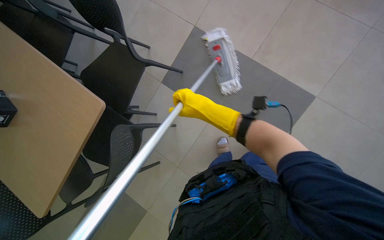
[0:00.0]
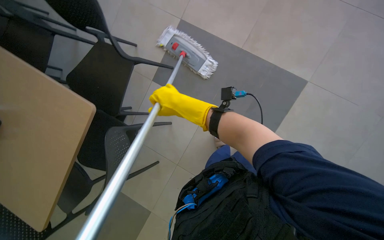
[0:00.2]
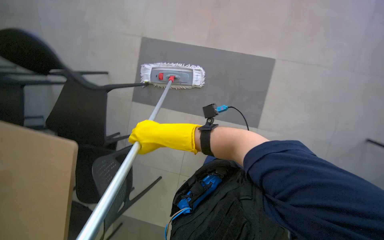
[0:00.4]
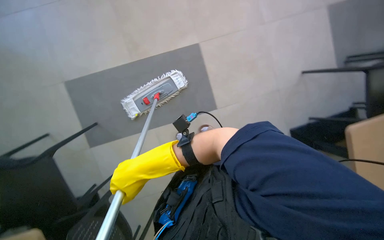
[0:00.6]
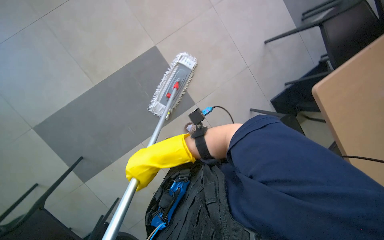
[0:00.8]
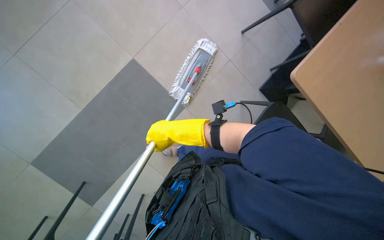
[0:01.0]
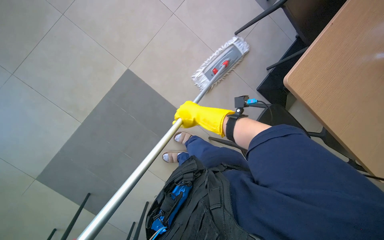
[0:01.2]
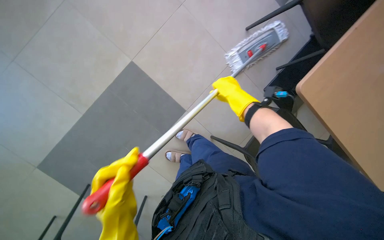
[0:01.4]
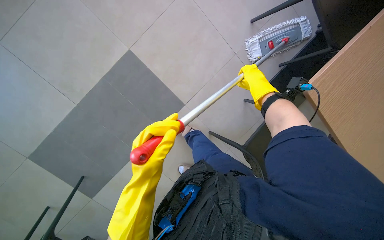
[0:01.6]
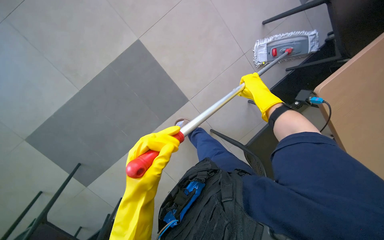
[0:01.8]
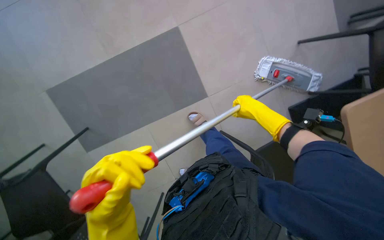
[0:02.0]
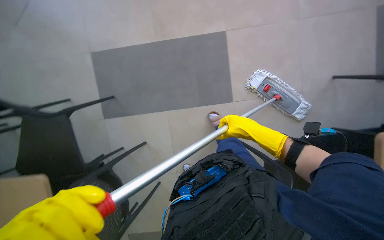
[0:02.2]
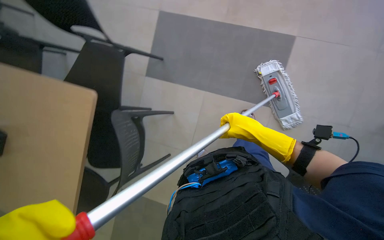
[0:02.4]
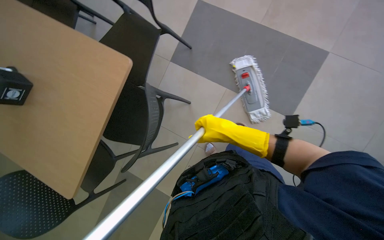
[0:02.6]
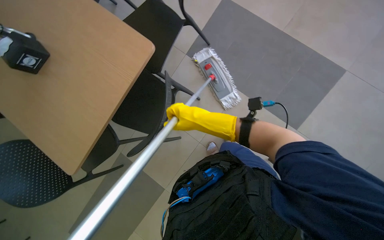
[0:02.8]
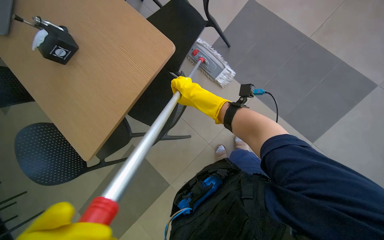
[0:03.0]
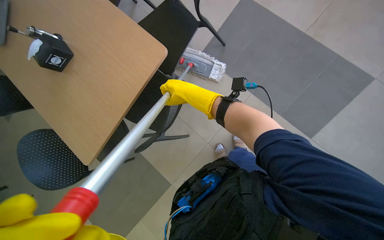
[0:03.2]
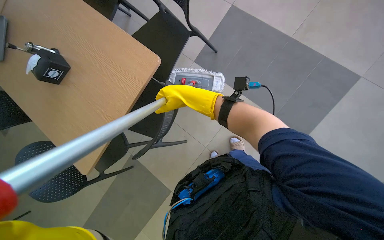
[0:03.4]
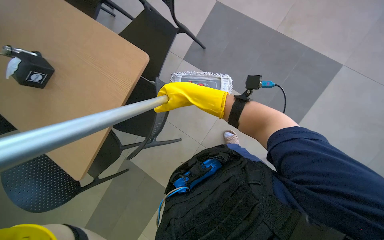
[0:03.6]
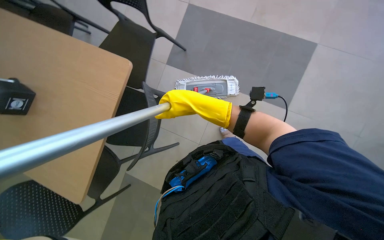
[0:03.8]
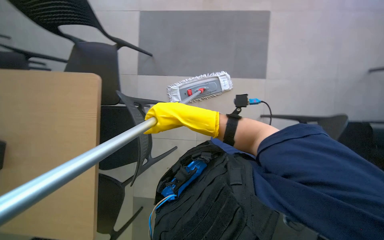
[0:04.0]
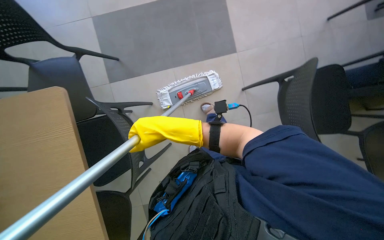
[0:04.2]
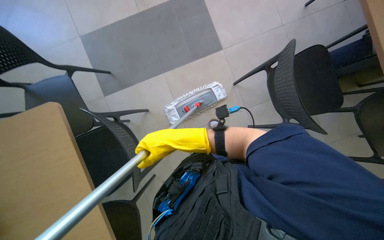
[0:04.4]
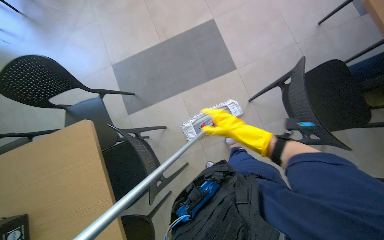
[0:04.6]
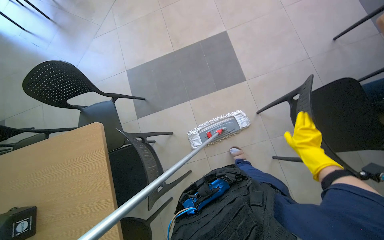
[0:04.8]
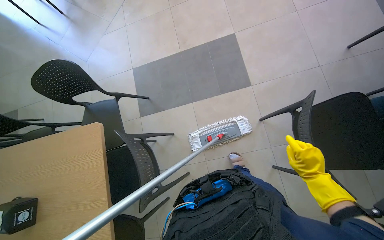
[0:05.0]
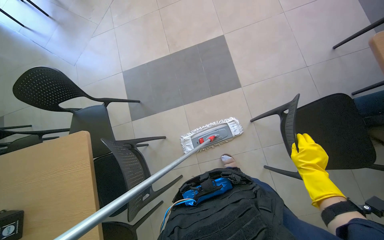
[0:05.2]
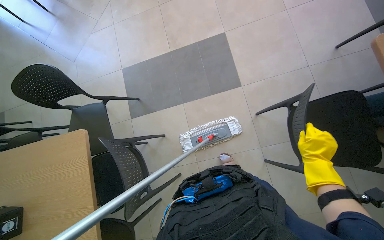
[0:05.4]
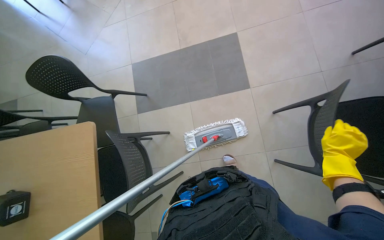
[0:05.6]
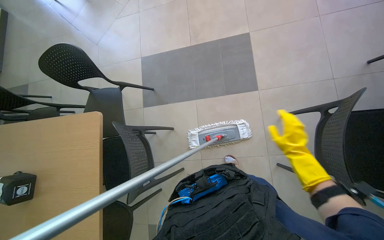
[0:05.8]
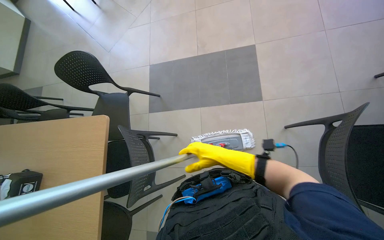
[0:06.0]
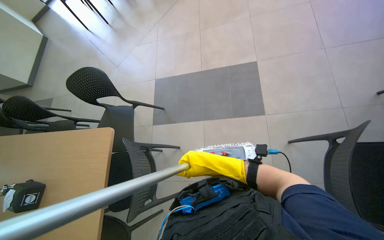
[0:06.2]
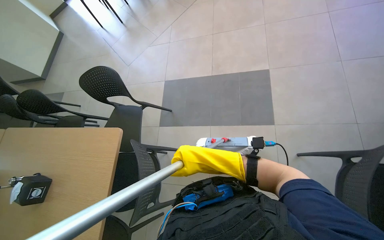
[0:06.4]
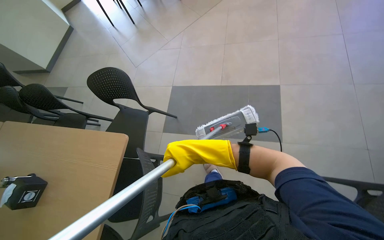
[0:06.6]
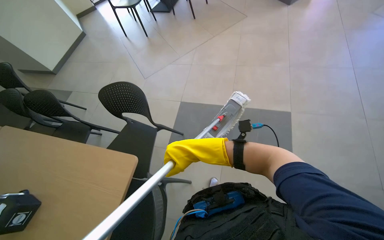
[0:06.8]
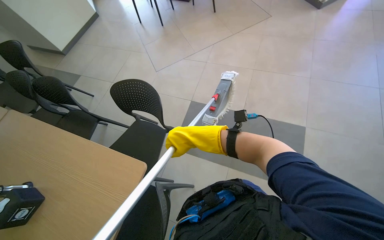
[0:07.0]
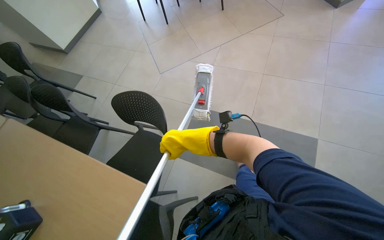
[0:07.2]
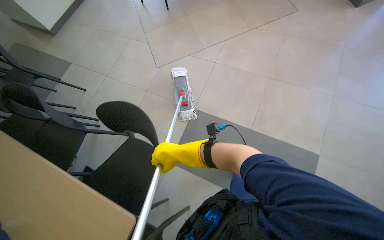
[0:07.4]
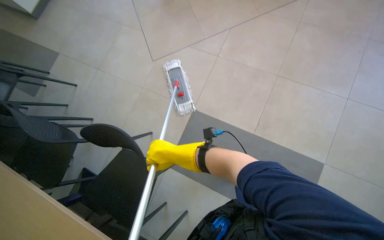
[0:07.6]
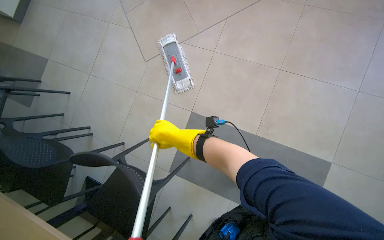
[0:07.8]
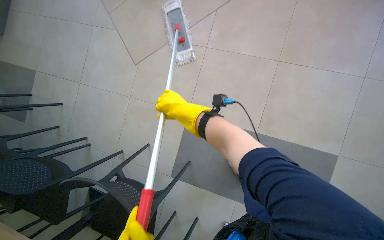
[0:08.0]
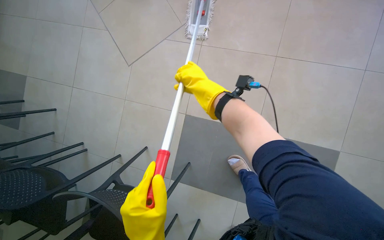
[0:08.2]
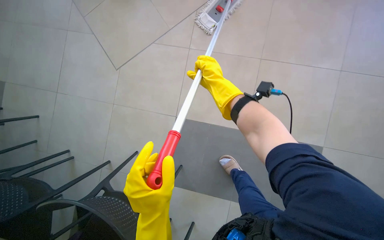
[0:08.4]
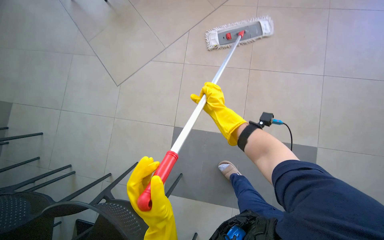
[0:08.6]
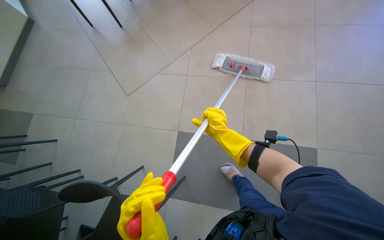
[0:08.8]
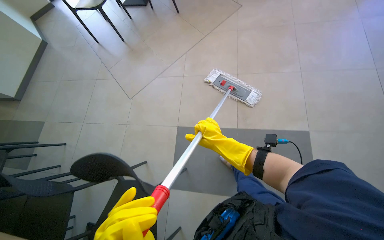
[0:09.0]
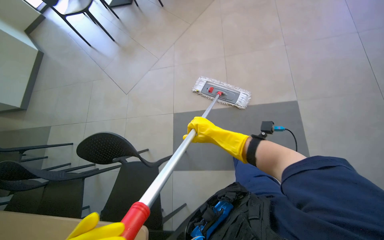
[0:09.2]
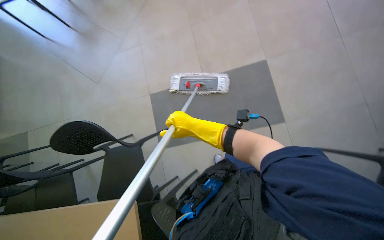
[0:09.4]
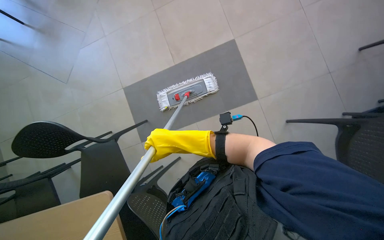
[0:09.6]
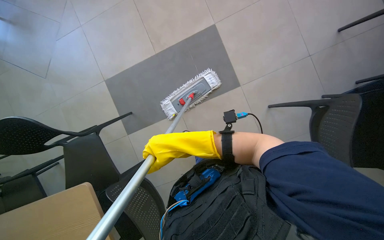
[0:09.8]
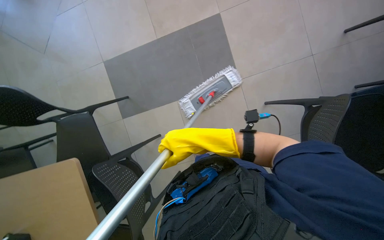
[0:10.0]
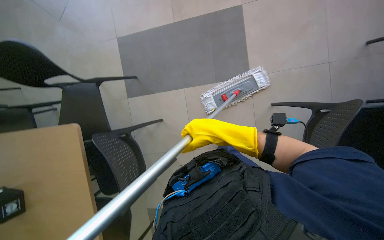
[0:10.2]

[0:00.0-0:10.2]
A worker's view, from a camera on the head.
Job: mopping floor.
The whole recording: Mopping cafeteria floor. The worker mops the cafeteria floor, occasionally moving chairs and wringing out the mop head.
0:00.0 to 0:01.4: The camera is carried approximately 40 cm. The scene turns roughly 50 degrees counterclockwise in the picture.
0:01.4 to 0:03.0: The scene rotates clockwise by approximately 35 degrees.
0:03.0 to 0:04.4: The scene rotates counterclockwise by approximately 40 degrees. The right hand heads down the picture, covering some 10 cm.
0:04.4 to 0:05.8: The wearer looks about 20 degrees further to the left. The right hand moves to the right, about 40 cm.
0:05.8 to 0:07.2: The camera is carried approximately 50 cm. The scene rotates clockwise by approximately 25 degrees.
0:07.2 to 0:08.8: The camera travels some 50 cm.
0:08.8 to 0:10.2: The view tips downward by approximately 15 degrees. The right hand moves nearer to the camera, approximately 10 cm.

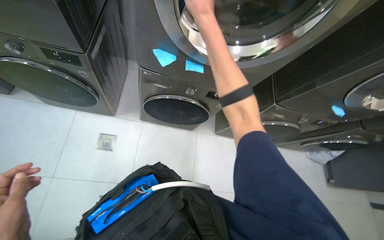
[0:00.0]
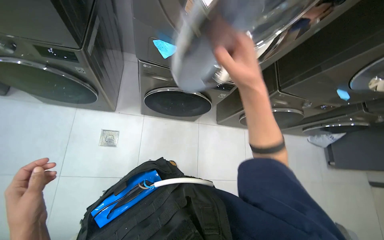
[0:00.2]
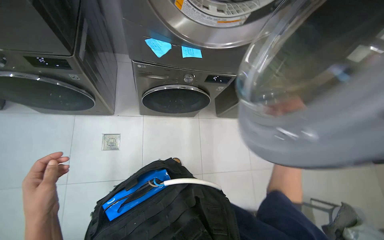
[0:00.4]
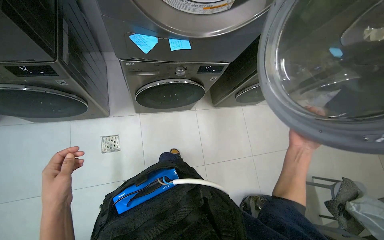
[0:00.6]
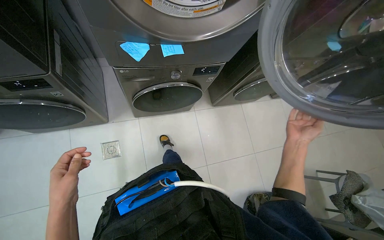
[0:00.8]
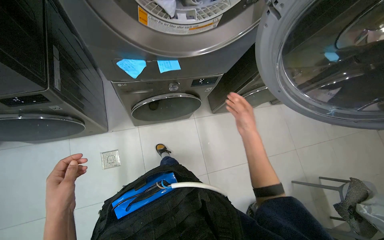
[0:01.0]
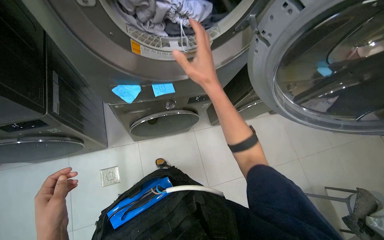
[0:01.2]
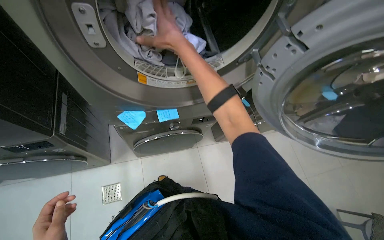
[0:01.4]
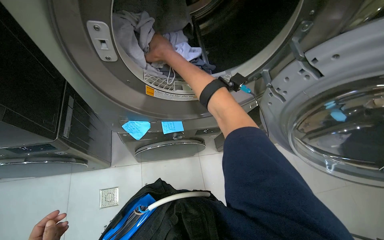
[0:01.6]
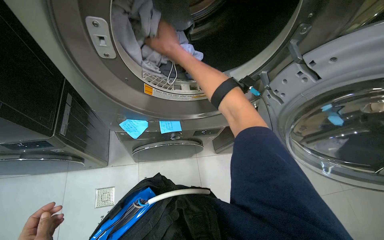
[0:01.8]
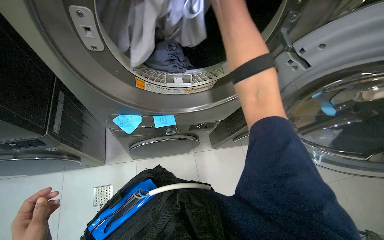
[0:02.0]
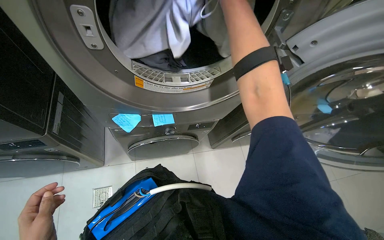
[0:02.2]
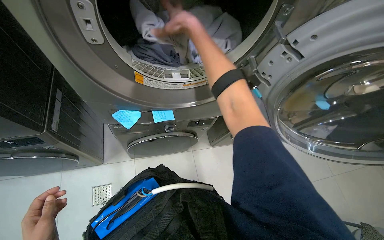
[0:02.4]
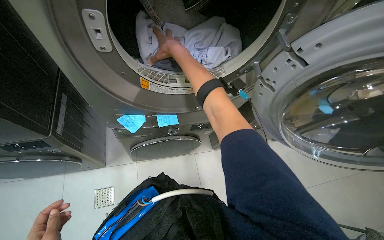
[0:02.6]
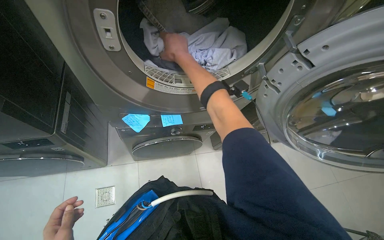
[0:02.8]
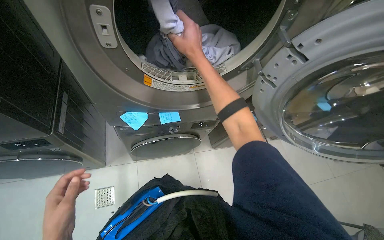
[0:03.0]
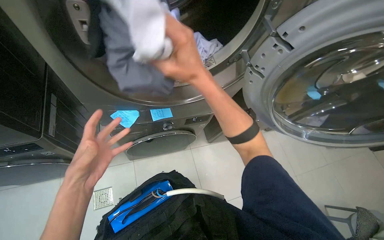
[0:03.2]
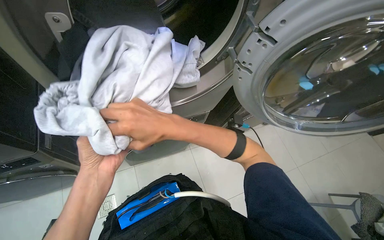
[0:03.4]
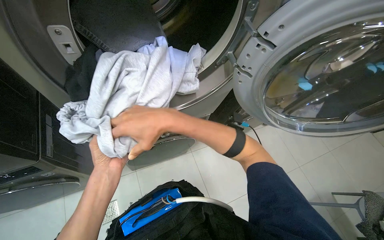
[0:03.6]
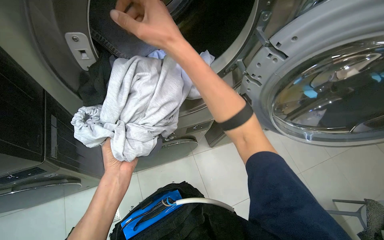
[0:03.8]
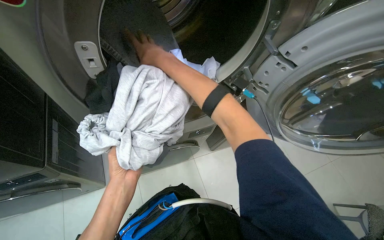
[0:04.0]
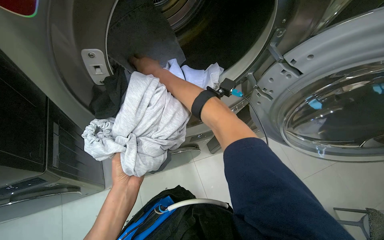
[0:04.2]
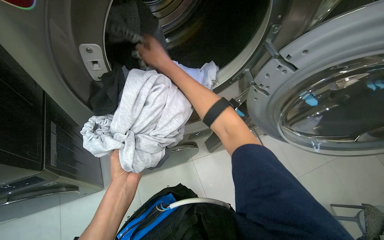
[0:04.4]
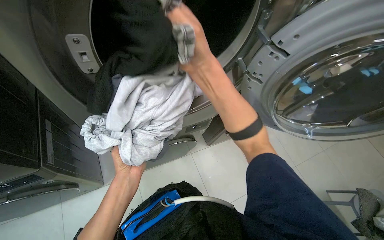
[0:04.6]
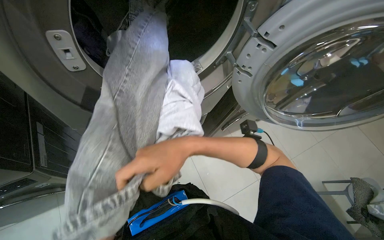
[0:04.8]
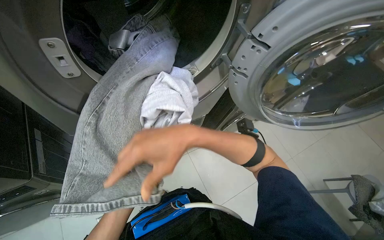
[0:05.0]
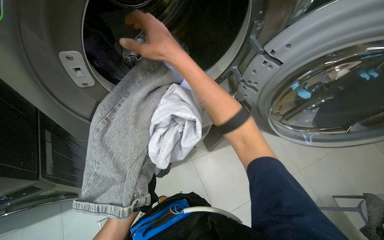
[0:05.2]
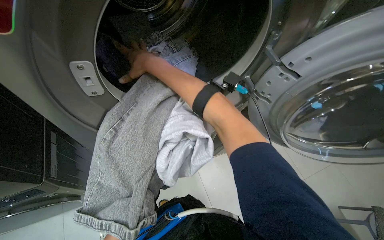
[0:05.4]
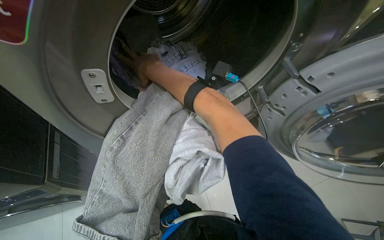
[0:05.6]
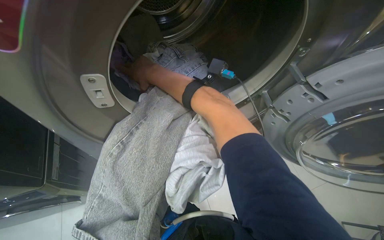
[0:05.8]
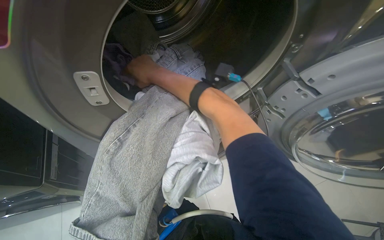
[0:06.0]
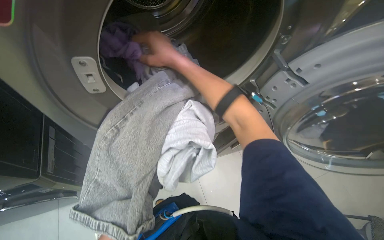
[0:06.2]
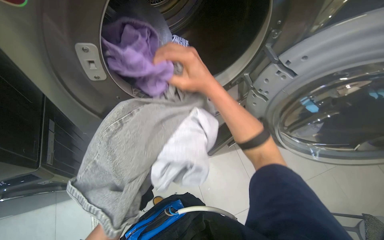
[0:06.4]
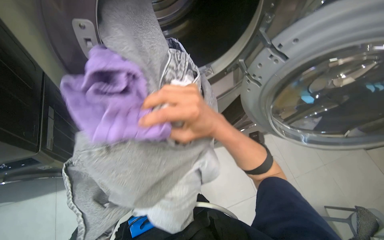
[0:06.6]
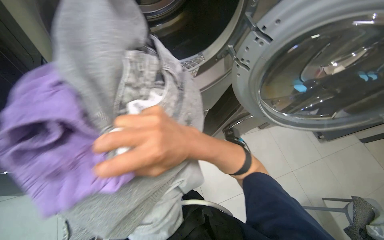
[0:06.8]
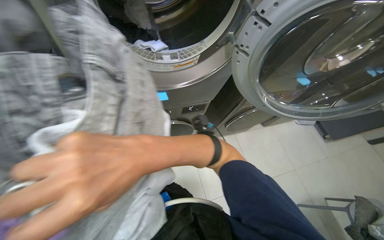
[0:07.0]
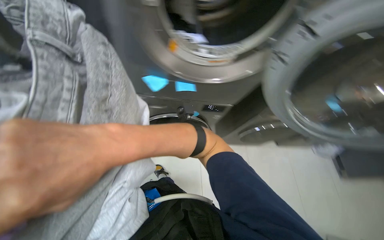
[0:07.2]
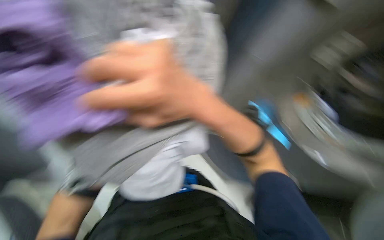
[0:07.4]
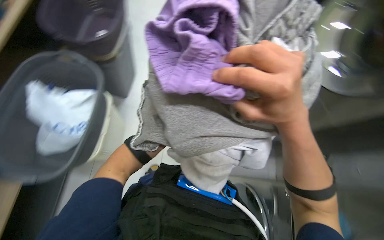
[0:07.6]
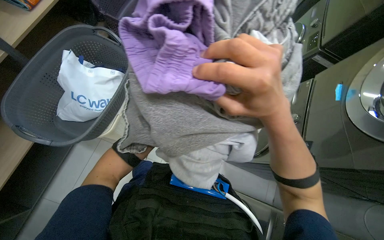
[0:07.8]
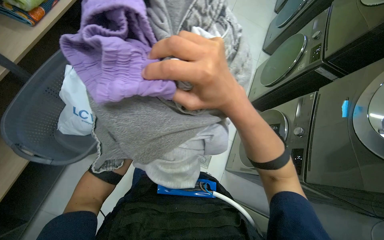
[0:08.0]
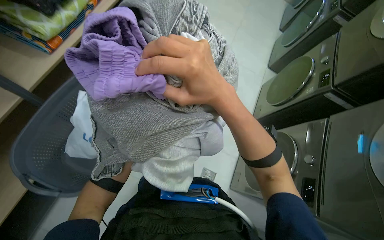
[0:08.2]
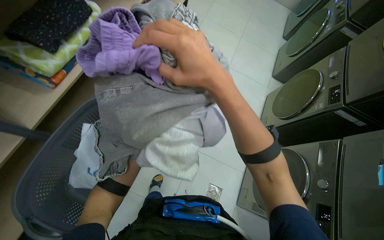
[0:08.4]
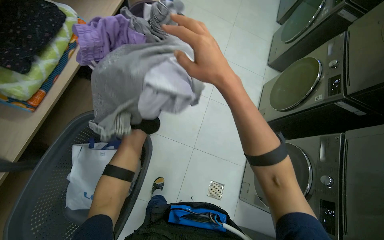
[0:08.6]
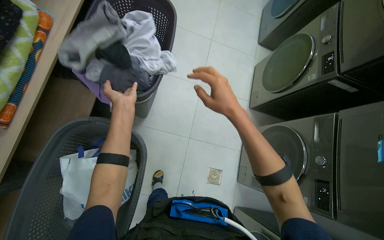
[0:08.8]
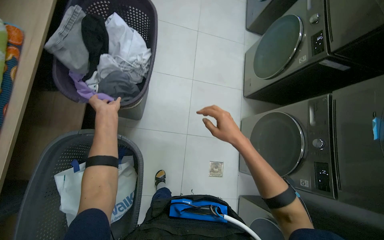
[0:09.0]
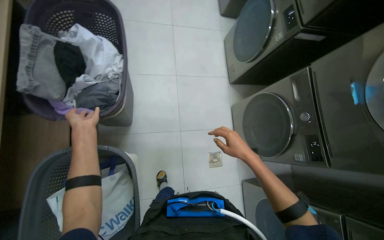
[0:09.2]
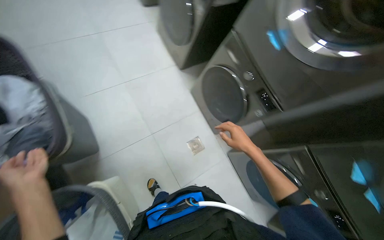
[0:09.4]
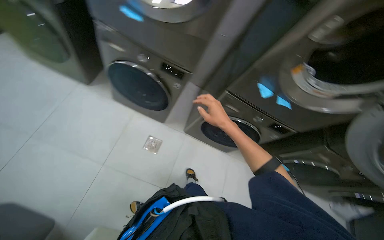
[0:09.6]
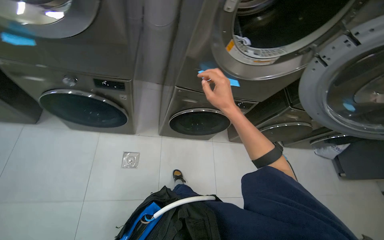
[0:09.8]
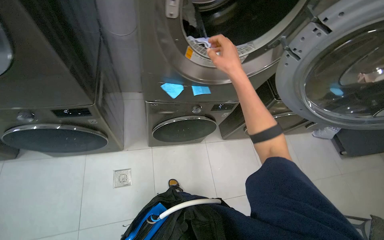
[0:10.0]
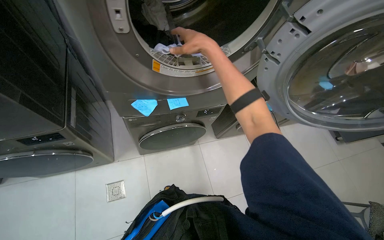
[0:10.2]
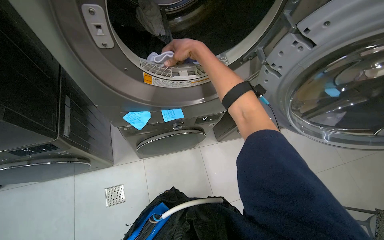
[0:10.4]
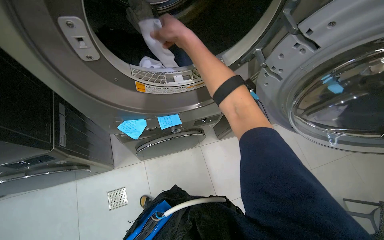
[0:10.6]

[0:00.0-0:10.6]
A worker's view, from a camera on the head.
Job: managing laundry.
The whole recording: Unloading laundry from machines. The worker opens multiple dryers, removes clothes and a small item, then closes the dryer doors.
0:01.6 to 0:03.0: The right hand moves roughly 5 cm up the picture and comes back.
0:03.0 to 0:04.6: The right hand goes nearer and farther, approximately 25 cm each way, reversing 2 times; the left hand moves up the picture, to the right and farther from the camera, roughly 25 cm.
0:04.6 to 0:06.0: The right hand moves nearer and farther over about 20 cm, changing direction 2 times.
0:06.0 to 0:07.6: The head turns to the left by approximately 25 degrees.
0:07.6 to 0:09.0: The right hand moves farther from the camera, about 30 cm.
0:09.0 to 0:10.6: The camera travels about 80 cm. The head rotates approximately 110 degrees to the right. The view tilts some 20 degrees downward.
